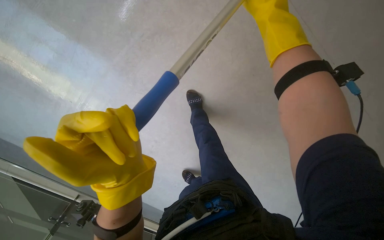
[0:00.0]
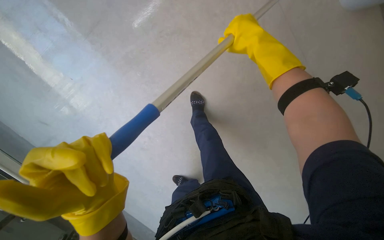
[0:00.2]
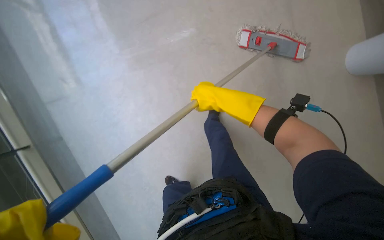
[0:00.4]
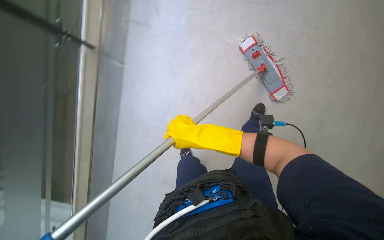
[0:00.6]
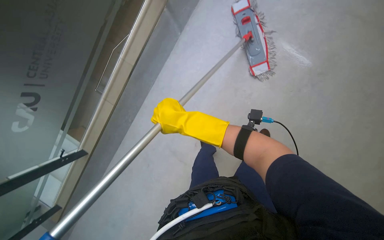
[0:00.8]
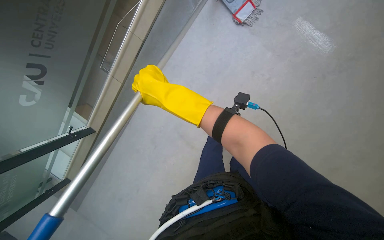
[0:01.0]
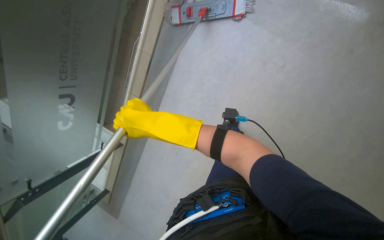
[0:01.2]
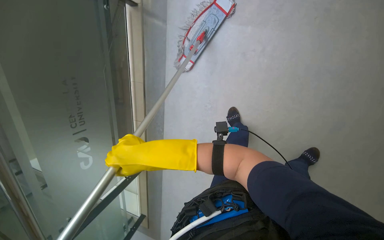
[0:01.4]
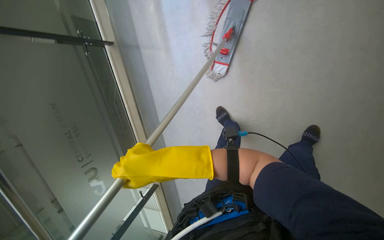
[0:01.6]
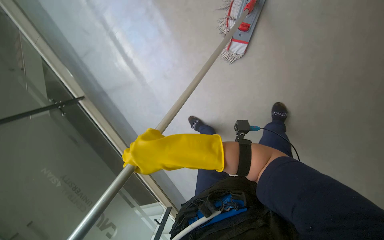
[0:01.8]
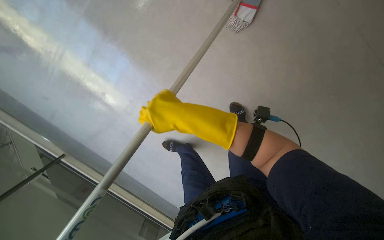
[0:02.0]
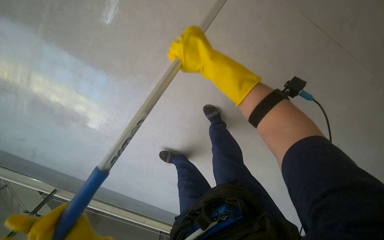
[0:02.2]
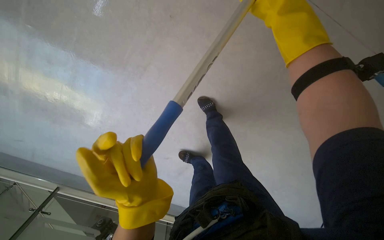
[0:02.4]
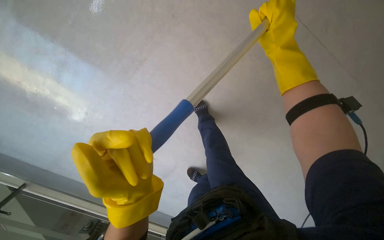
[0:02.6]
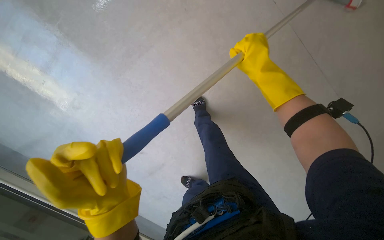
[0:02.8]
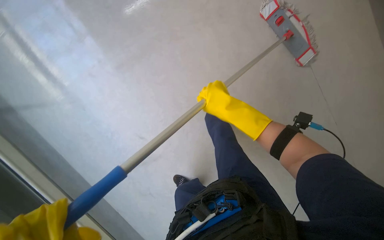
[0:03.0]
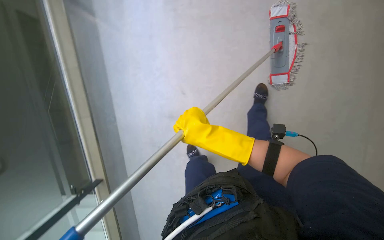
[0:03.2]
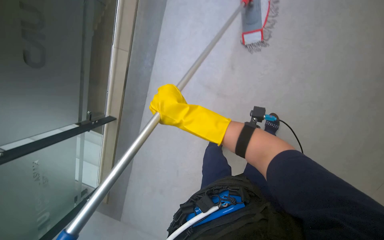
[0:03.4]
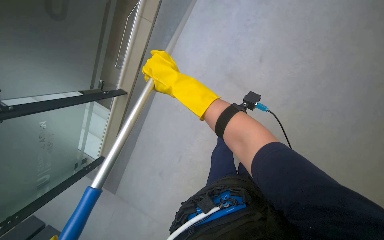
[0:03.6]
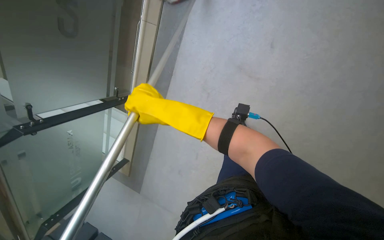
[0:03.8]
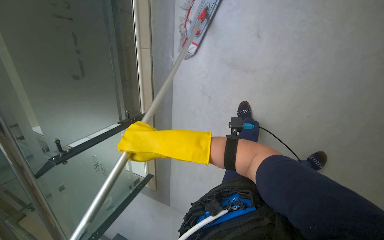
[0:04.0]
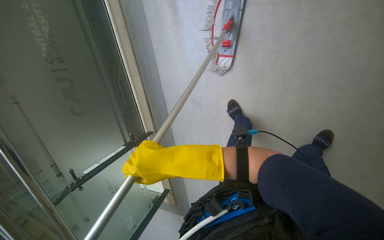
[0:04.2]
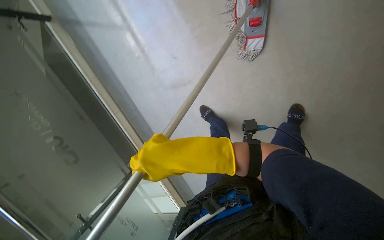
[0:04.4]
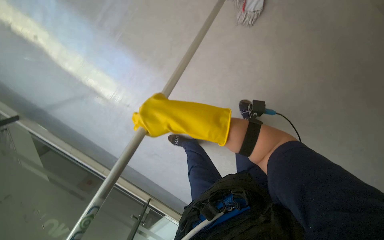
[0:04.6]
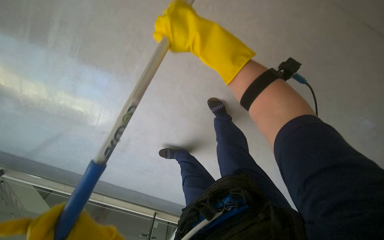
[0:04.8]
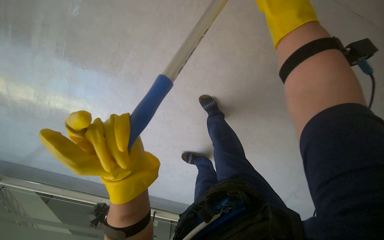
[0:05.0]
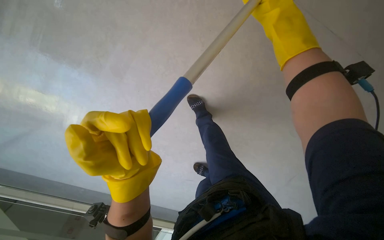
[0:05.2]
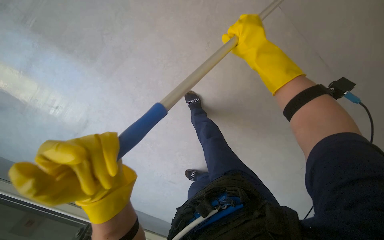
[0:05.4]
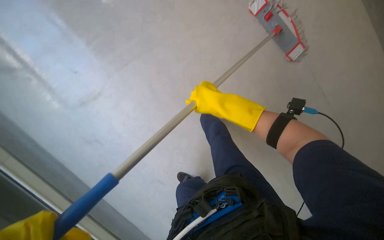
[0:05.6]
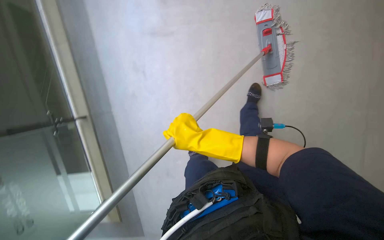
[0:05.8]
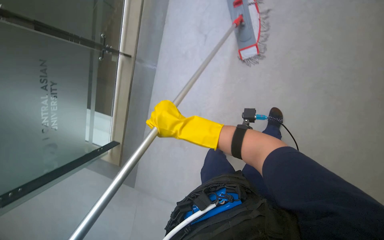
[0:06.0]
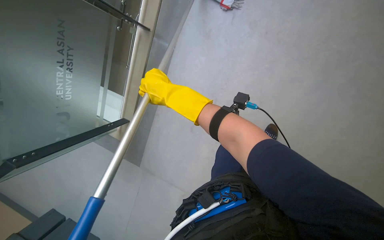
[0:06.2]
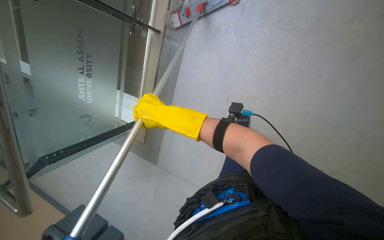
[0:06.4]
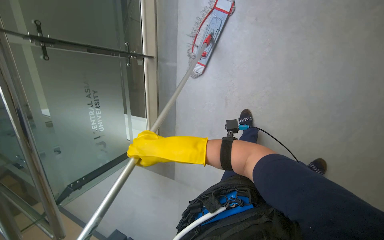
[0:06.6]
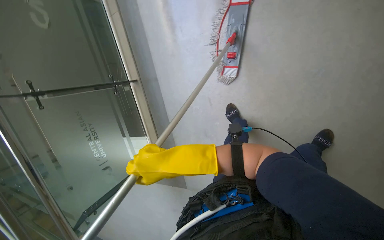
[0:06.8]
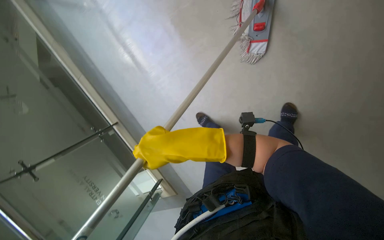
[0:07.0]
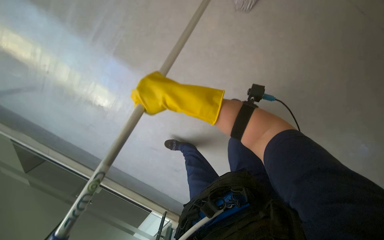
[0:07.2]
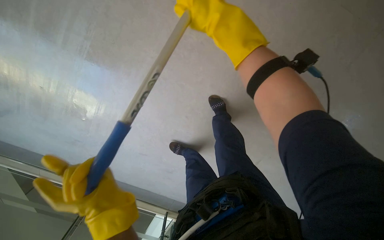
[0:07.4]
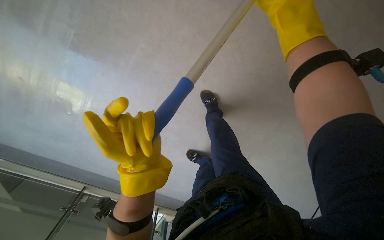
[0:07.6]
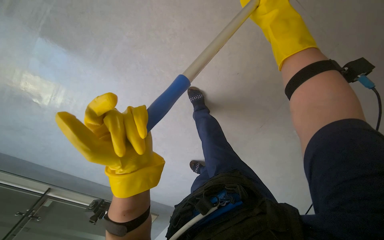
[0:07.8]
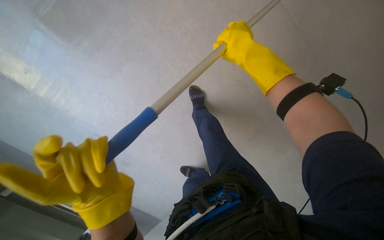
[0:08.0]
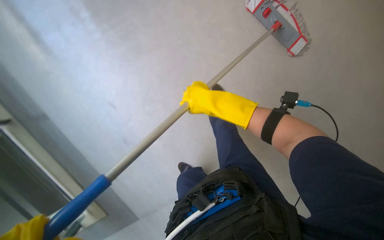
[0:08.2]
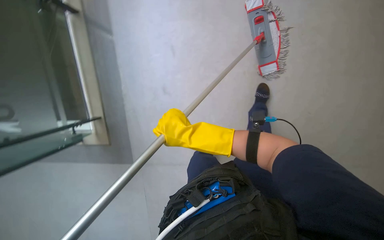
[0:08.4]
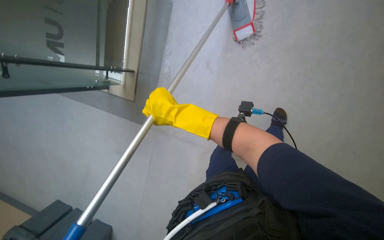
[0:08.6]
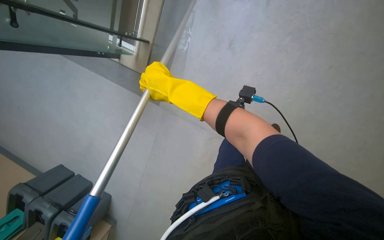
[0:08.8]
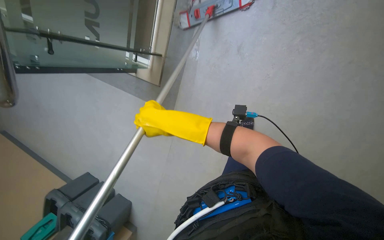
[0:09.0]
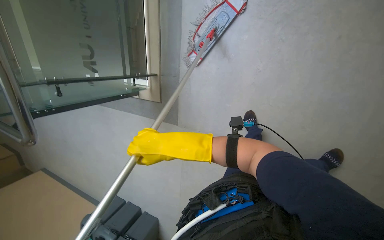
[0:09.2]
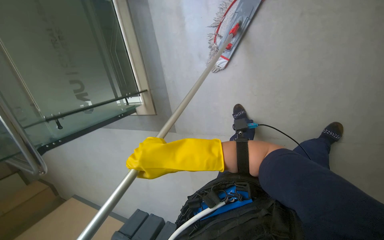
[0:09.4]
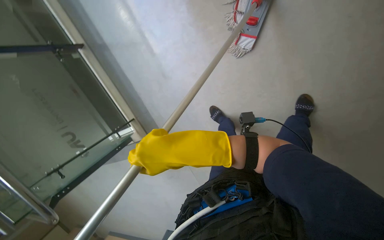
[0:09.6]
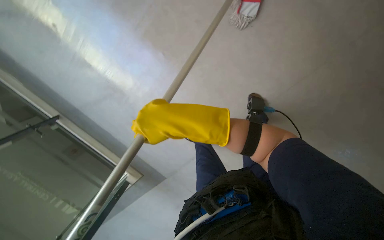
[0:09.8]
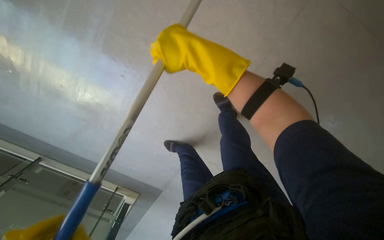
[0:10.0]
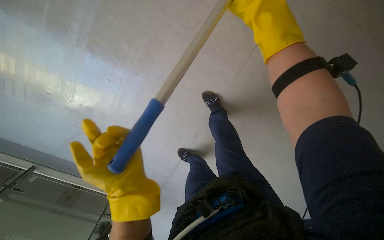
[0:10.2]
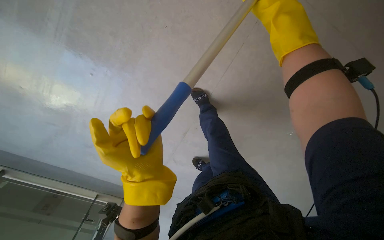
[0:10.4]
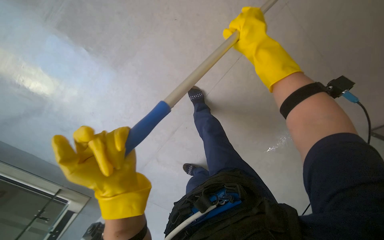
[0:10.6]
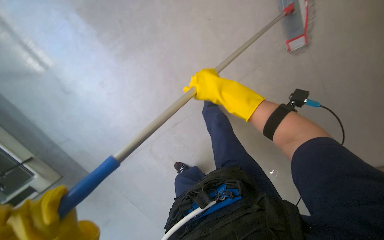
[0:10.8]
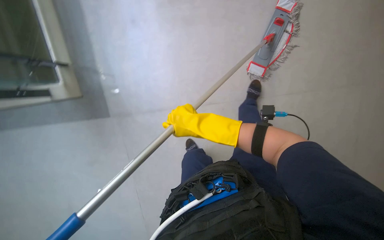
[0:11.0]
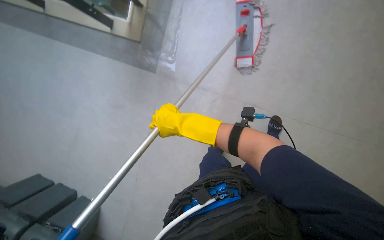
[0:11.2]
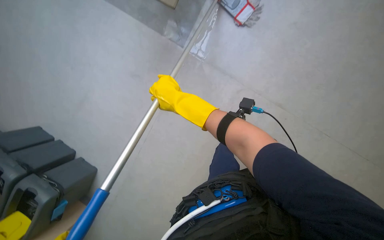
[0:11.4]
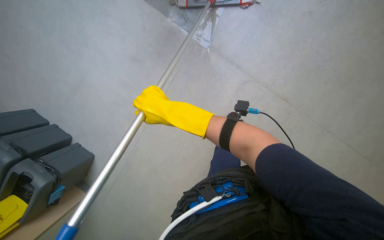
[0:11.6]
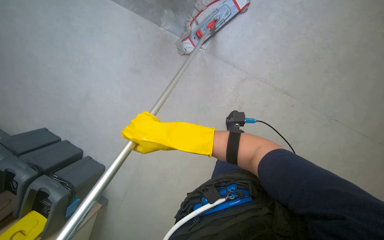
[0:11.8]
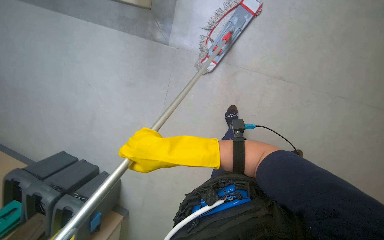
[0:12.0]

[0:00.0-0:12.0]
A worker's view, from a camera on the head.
Job: mopping floor.
The whole recording: Mopping floor. The worker mops the floor with a flat mop, periodically wringing it in the bucket.
0:00.0 to 0:01.6: The head travels some 40 cm. Everything in view rotates approximately 30 degrees clockwise.
0:07.6 to 0:09.0: The right hand travels to the left, down the picture and farther from the camera by about 35 cm.
0:09.0 to 0:10.4: The head travels roughly 60 cm. The camera pitches upward, by some 20 degrees. Everything in view rotates some 75 degrees counterclockwise.
0:10.4 to 0:12.0: The right hand goes some 20 cm to the left and down the picture.

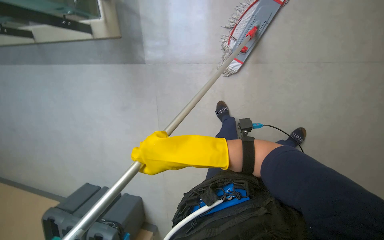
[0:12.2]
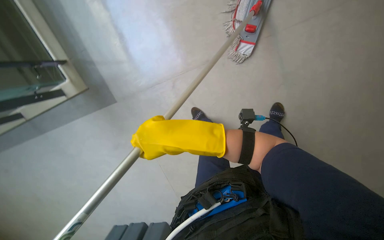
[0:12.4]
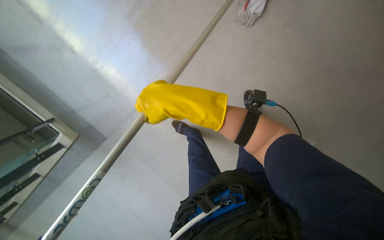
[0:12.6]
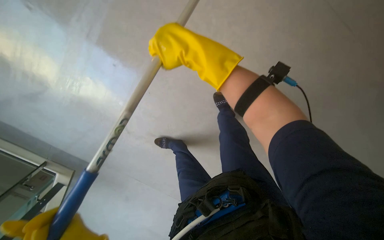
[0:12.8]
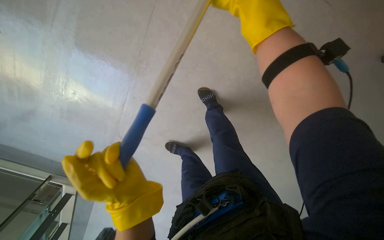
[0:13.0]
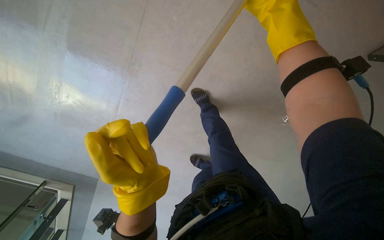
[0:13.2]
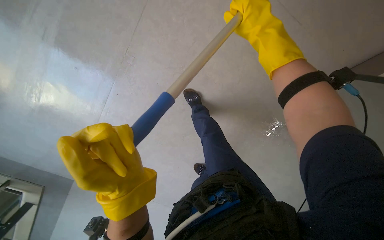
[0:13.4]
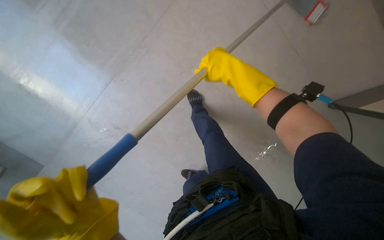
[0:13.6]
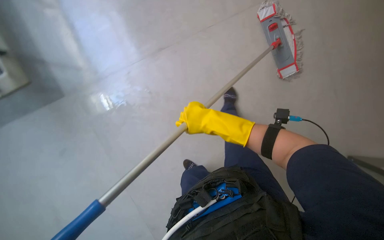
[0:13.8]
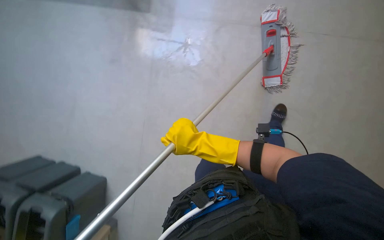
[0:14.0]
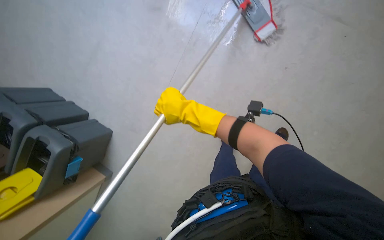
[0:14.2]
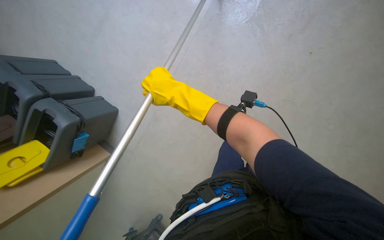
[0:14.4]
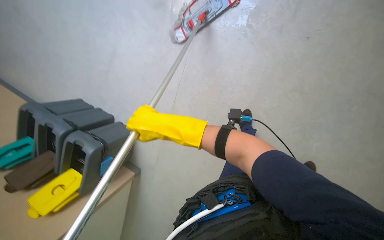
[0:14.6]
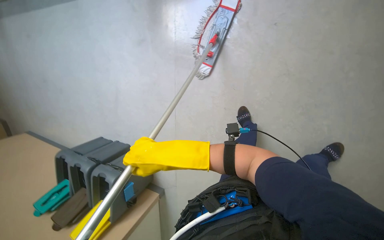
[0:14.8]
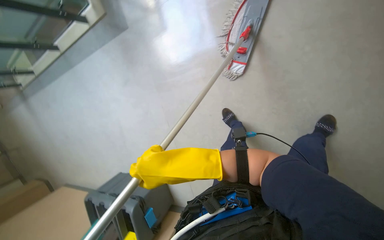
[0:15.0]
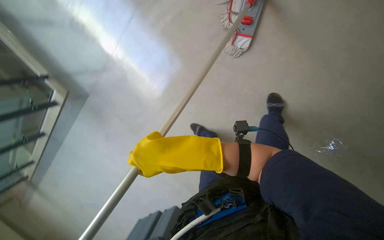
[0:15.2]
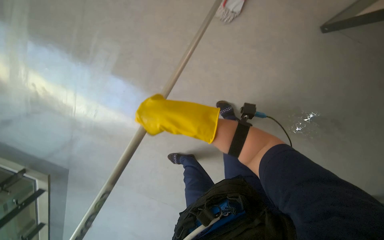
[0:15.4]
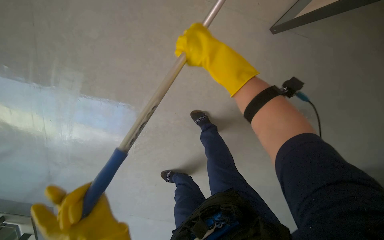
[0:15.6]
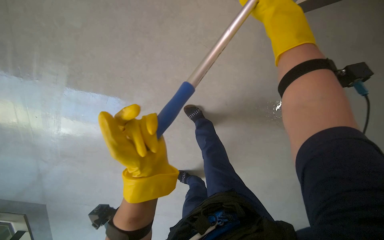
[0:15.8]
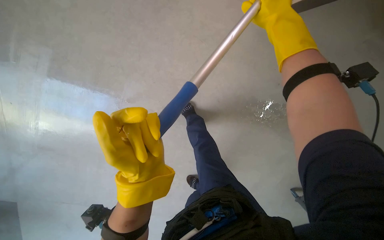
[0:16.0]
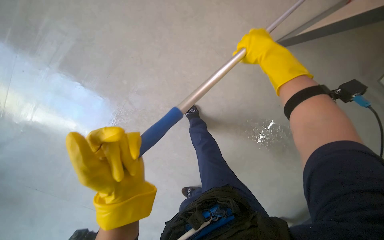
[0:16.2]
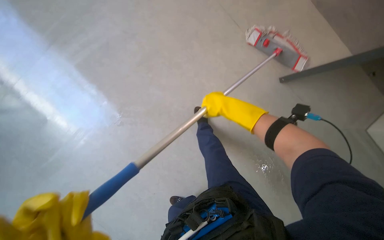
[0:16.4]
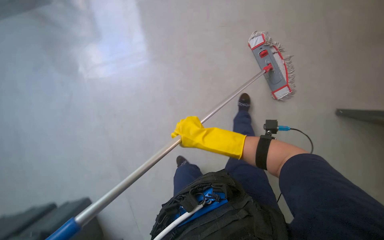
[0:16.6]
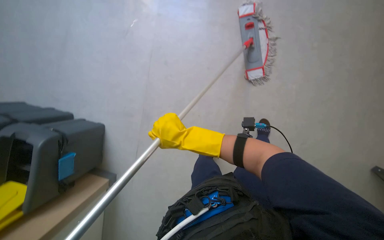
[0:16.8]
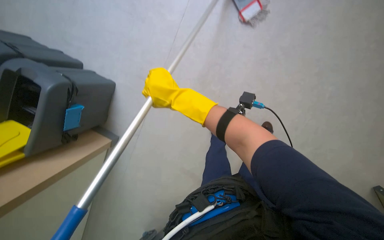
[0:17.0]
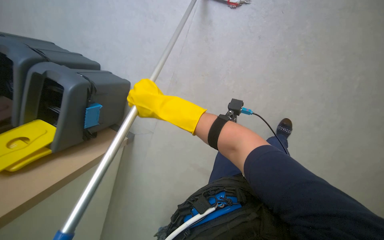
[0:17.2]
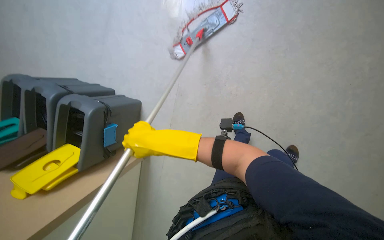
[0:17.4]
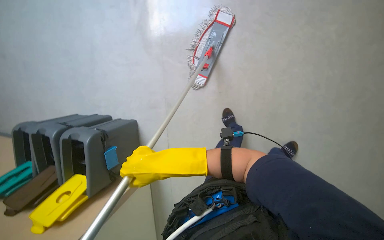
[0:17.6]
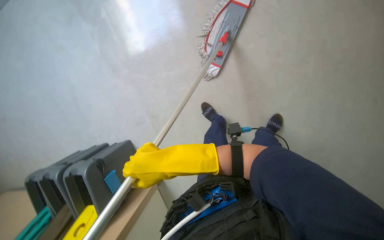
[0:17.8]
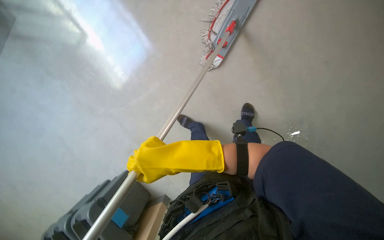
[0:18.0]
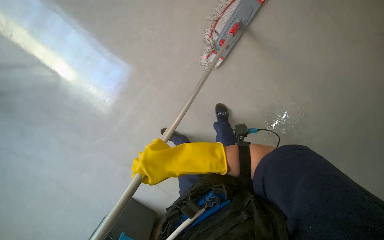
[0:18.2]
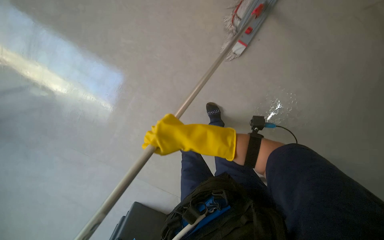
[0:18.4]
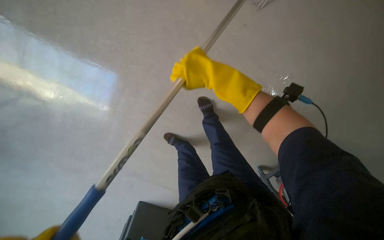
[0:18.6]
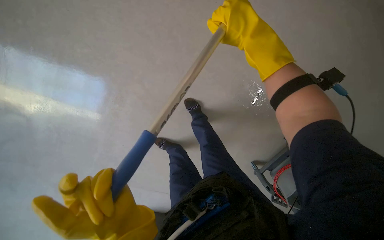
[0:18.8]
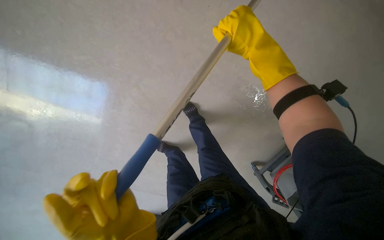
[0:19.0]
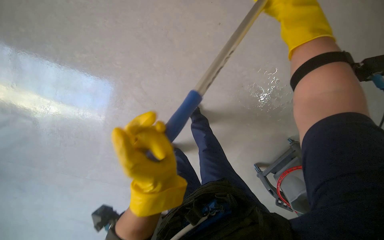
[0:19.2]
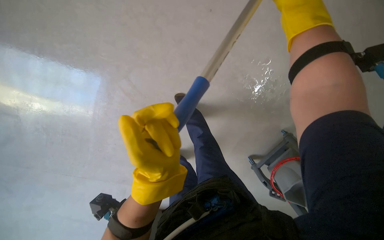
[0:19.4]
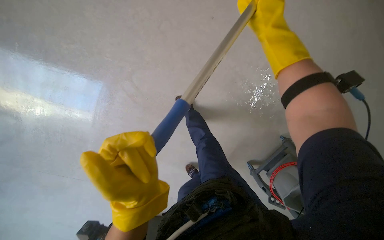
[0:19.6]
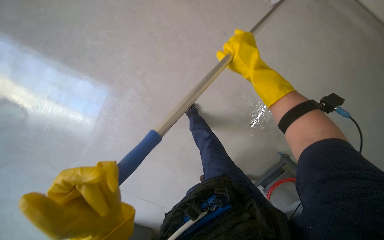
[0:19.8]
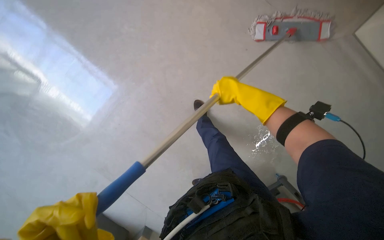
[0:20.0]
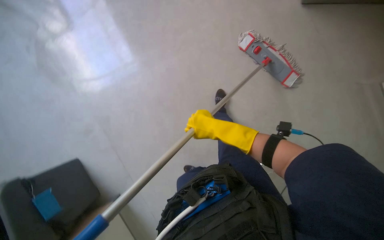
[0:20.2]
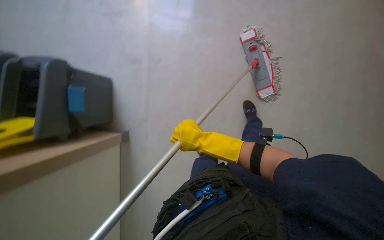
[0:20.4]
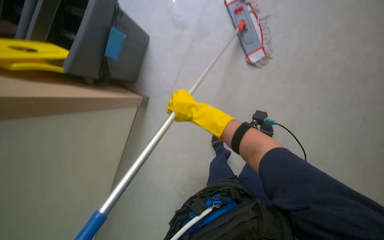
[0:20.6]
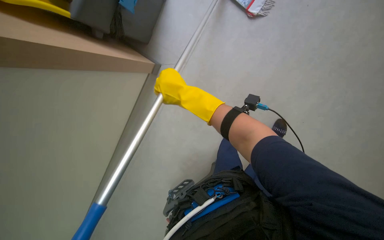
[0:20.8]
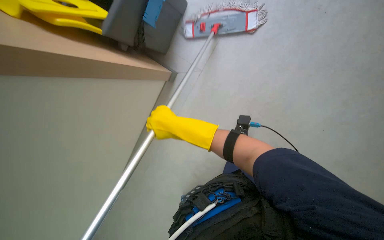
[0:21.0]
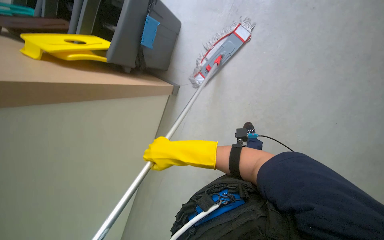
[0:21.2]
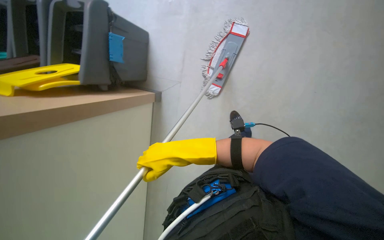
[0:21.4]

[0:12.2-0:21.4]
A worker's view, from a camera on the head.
Job: mopping floor.
The whole recording: Mopping floor. The worker mops the floor with a flat mop, periodically wringing it in the bucket.
0:15.2 to 0:16.8: The camera sweeps to the right, by about 20 degrees.
0:16.8 to 0:18.4: The camera is carried some 40 cm. The view pans to the left by about 20 degrees. Everything in view rotates roughly 40 degrees counterclockwise.
0:18.4 to 0:19.8: The right hand shifts about 35 cm up the picture and to the right.
